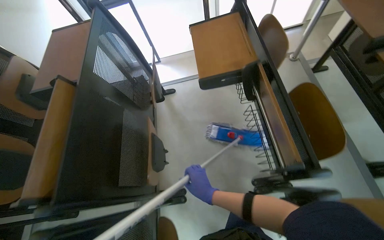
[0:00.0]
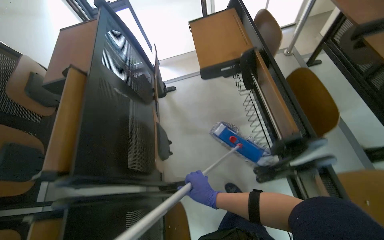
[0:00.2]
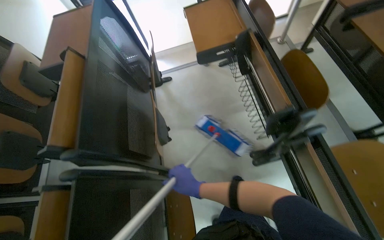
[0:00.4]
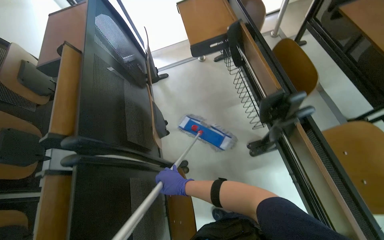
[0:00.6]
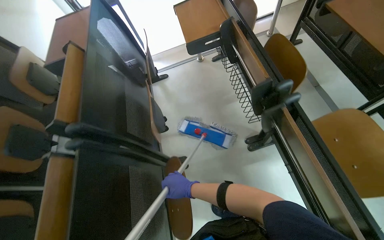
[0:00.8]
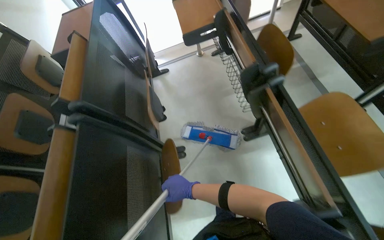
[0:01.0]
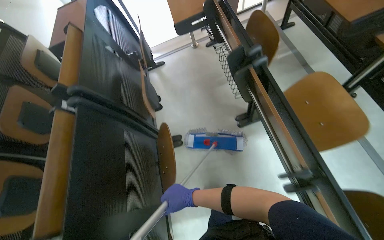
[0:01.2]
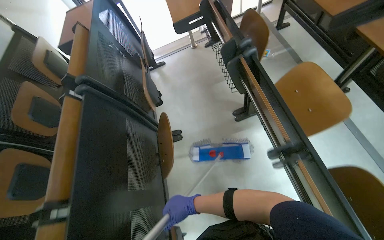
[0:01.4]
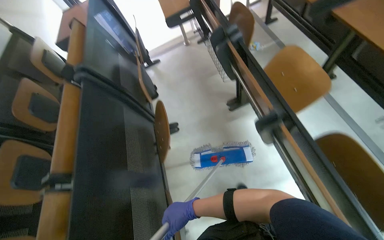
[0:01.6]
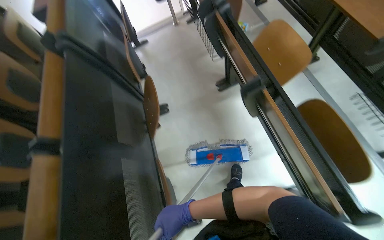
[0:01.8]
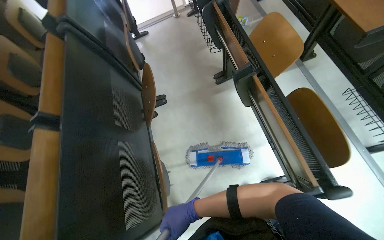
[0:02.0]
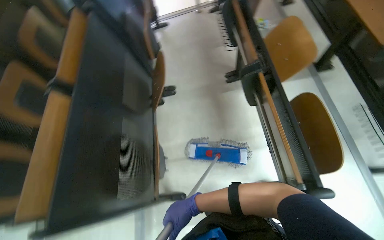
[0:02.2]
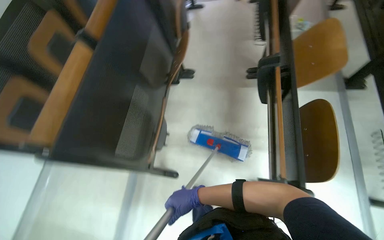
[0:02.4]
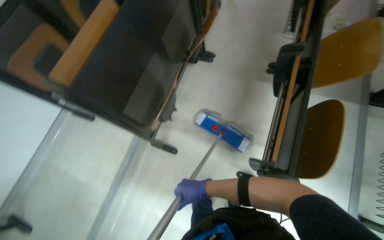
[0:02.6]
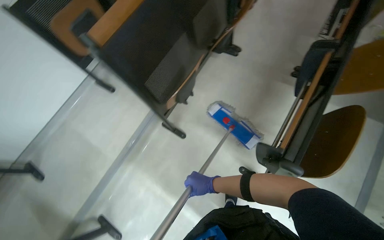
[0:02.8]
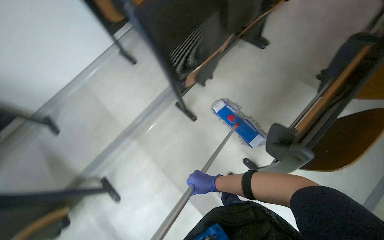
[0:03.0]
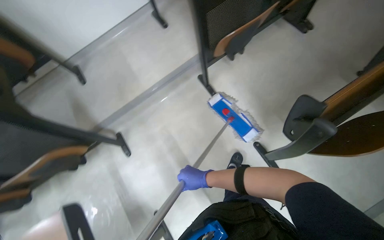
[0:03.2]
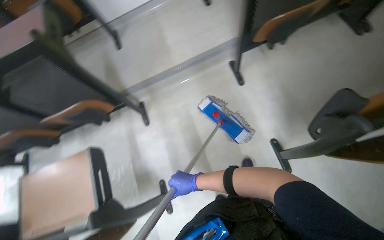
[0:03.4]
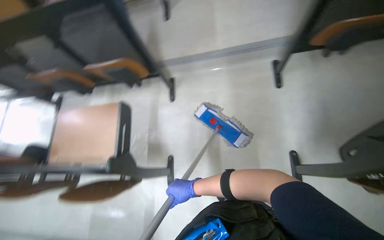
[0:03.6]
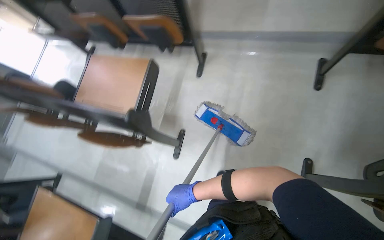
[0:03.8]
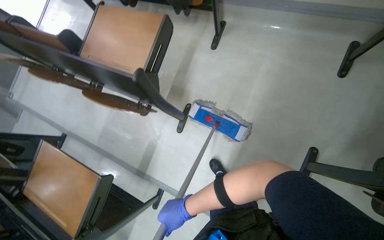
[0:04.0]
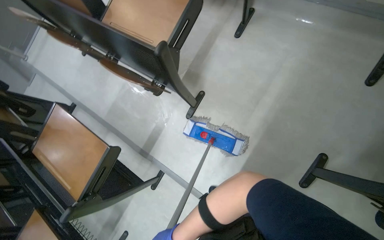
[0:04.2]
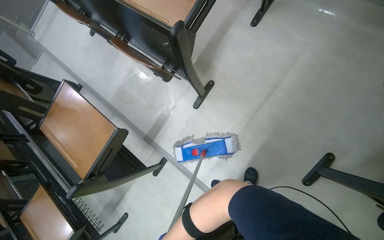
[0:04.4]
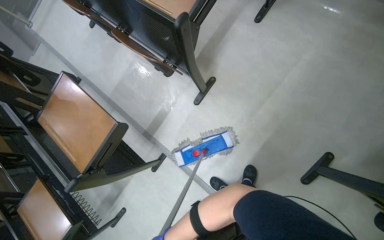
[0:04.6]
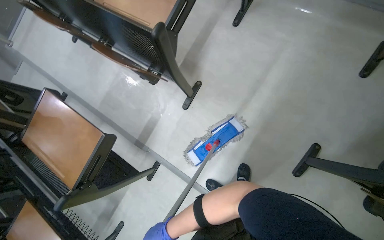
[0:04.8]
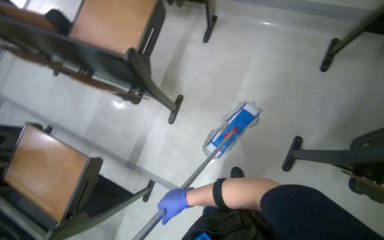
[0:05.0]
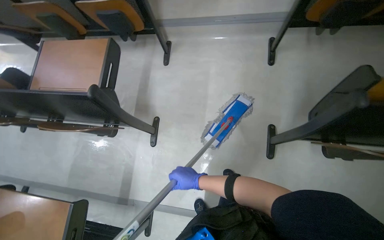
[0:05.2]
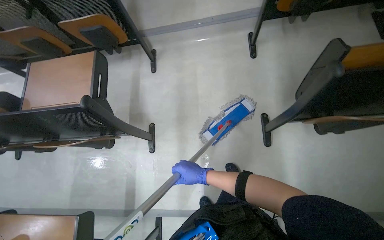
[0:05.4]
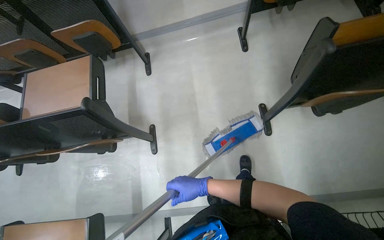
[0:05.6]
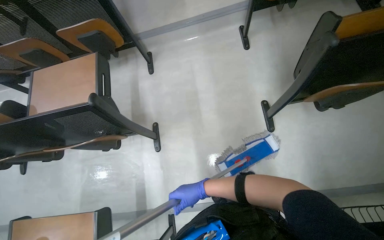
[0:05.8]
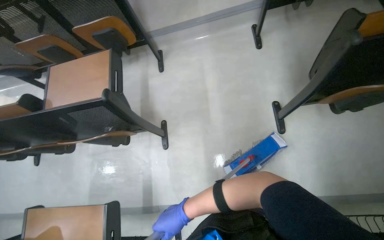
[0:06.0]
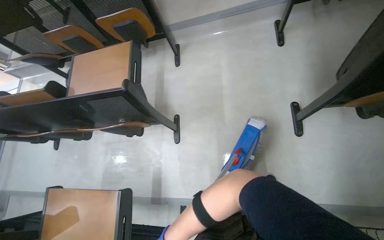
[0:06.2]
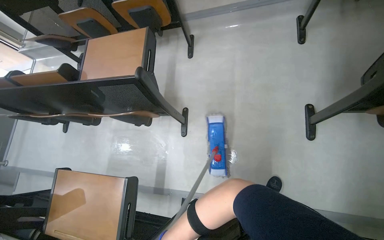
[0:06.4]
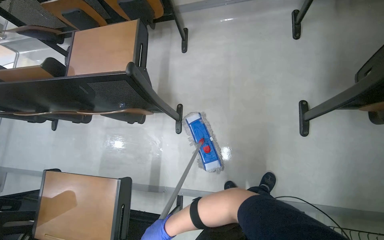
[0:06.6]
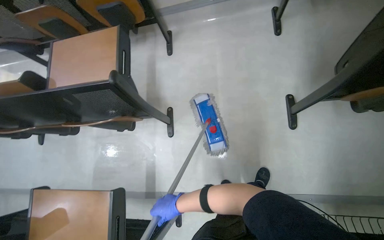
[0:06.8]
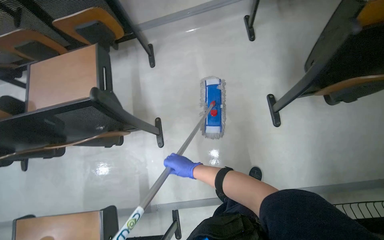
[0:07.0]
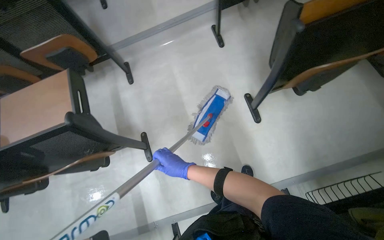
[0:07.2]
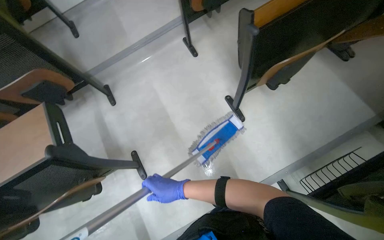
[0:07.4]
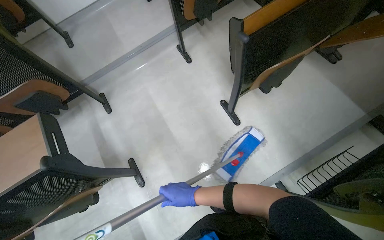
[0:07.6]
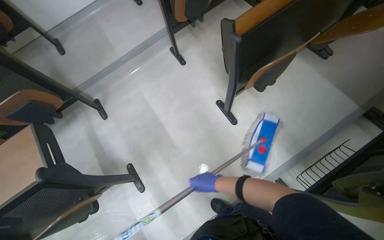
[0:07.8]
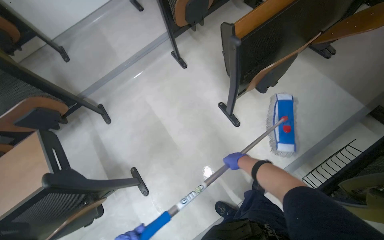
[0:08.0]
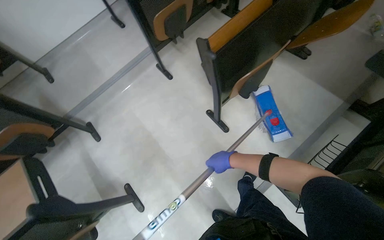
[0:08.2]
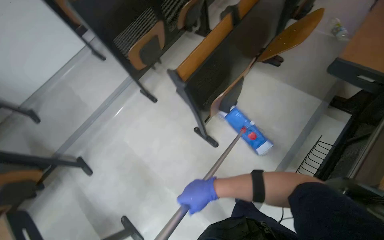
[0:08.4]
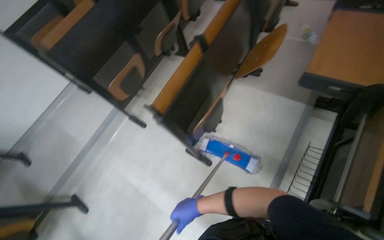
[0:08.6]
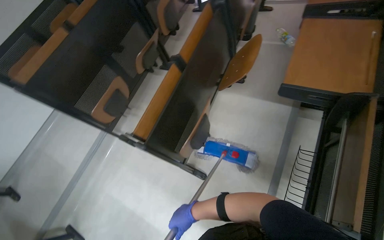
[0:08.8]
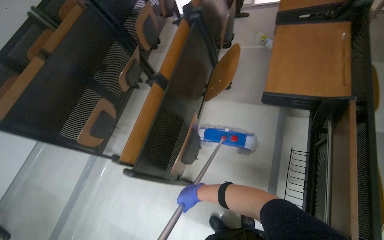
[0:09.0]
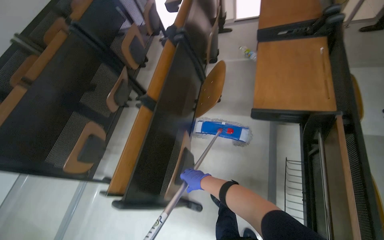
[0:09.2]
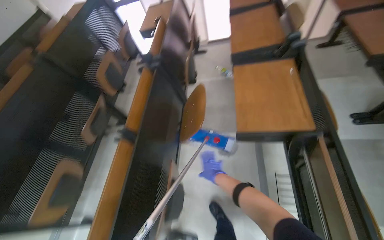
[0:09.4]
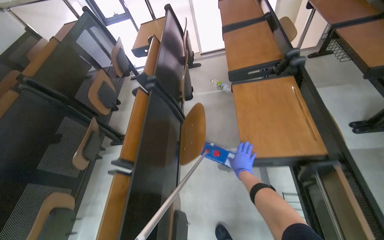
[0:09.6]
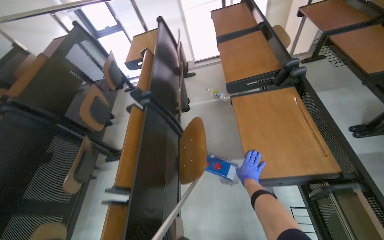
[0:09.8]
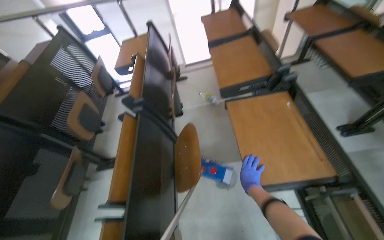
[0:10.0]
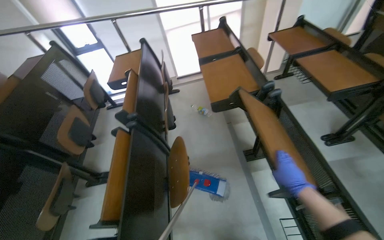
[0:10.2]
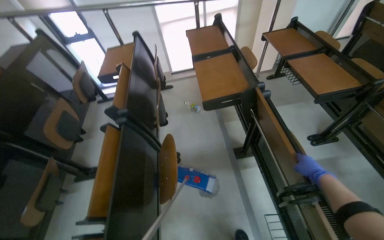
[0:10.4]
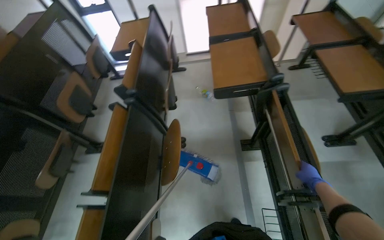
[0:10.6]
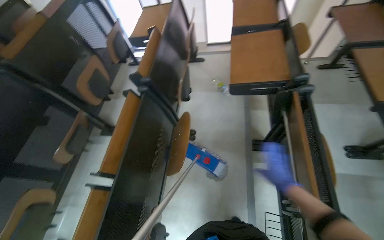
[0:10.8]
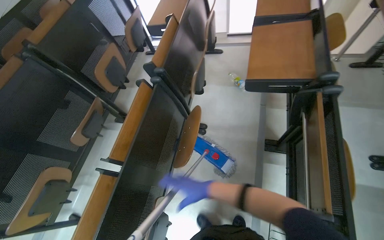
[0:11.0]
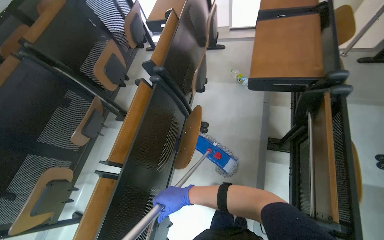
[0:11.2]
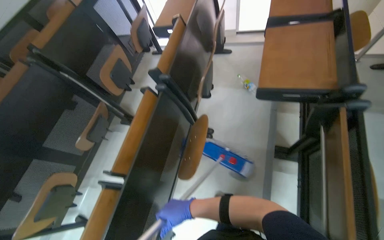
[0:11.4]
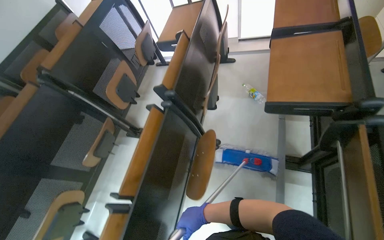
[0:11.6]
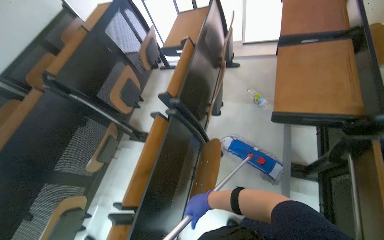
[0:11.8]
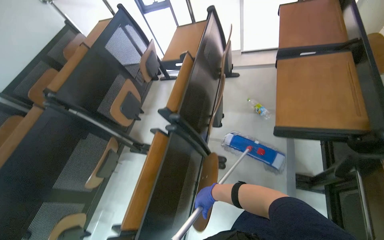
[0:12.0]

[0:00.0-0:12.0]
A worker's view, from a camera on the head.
Job: mopping floor.
The whole recording: Mopping lecture hall floor. The worker mops the floor of the lecture hall.
0:00.0 to 0:01.6: The head travels about 80 cm.
0:01.6 to 0:03.0: The head travels approximately 50 cm. The wearer's head swings about 60 degrees to the left. The view tilts about 20 degrees downward.
0:03.0 to 0:04.4: The wearer looks some 80 degrees further to the left. The view tilts some 35 degrees downward.
0:04.4 to 0:06.0: The wearer looks approximately 15 degrees further upward. Everything in view rotates about 40 degrees counterclockwise.
0:07.6 to 0:09.0: The camera travels approximately 50 cm. The wearer looks about 15 degrees further upward. Everything in view rotates about 40 degrees counterclockwise.
0:09.0 to 0:10.4: The camera travels about 40 cm. The head rotates about 25 degrees to the right. The view tips upward by some 15 degrees.
0:10.4 to 0:12.0: The head rotates some 25 degrees to the left.

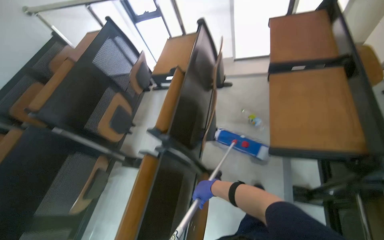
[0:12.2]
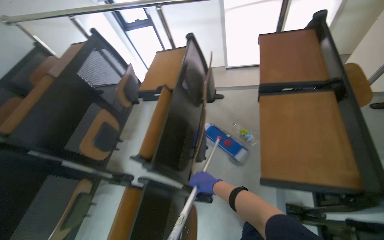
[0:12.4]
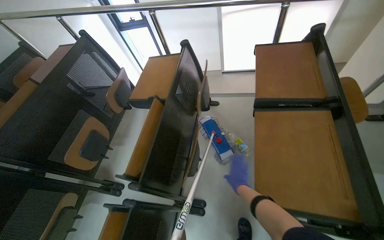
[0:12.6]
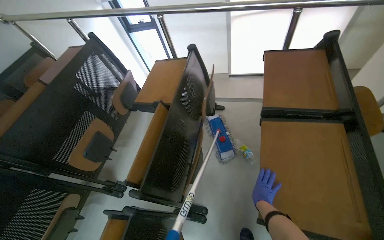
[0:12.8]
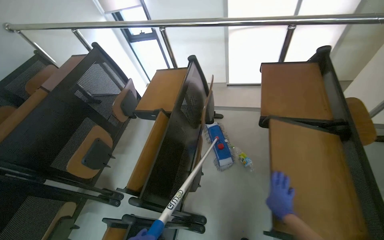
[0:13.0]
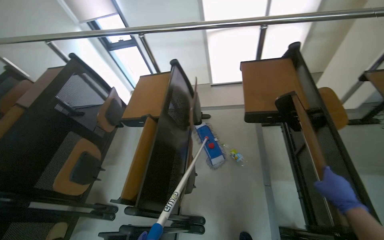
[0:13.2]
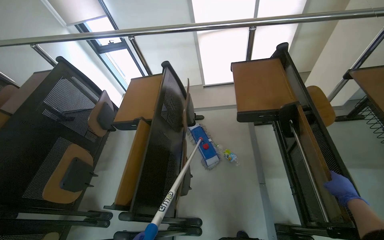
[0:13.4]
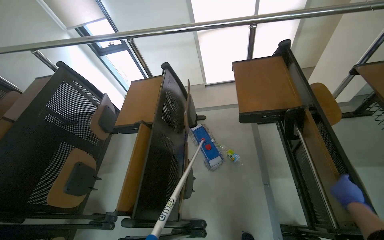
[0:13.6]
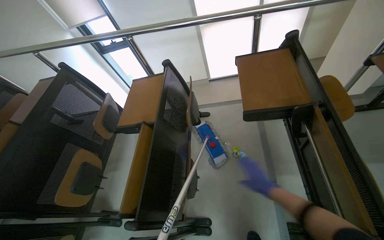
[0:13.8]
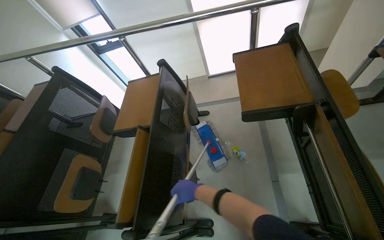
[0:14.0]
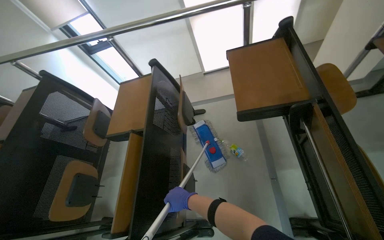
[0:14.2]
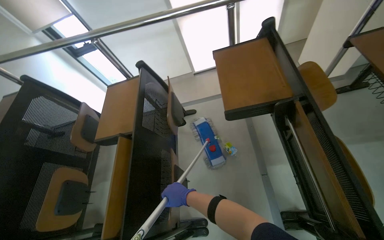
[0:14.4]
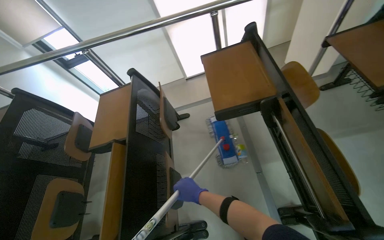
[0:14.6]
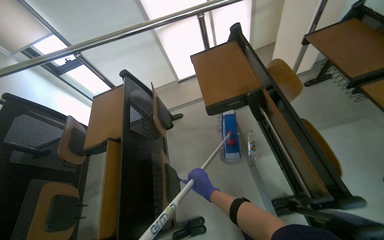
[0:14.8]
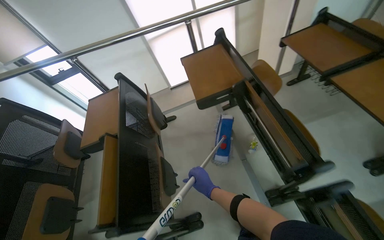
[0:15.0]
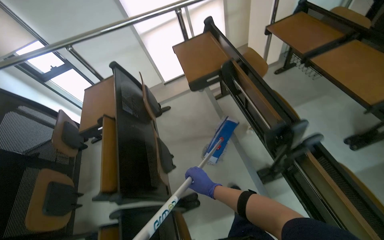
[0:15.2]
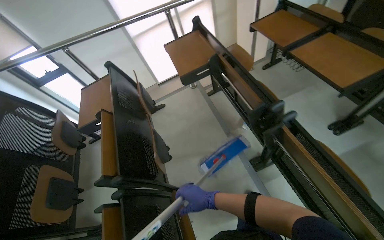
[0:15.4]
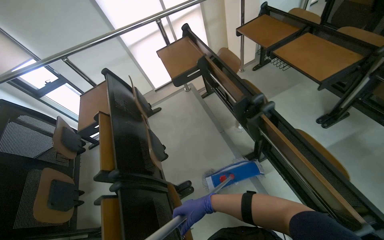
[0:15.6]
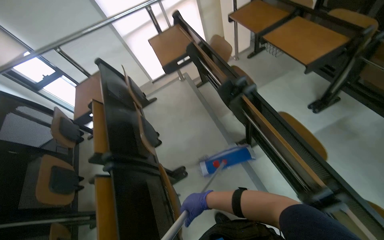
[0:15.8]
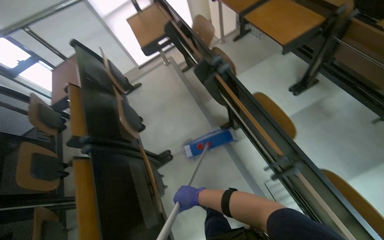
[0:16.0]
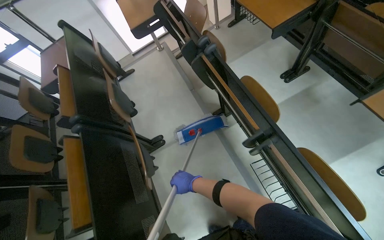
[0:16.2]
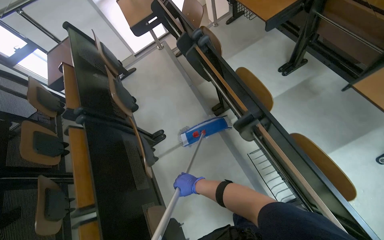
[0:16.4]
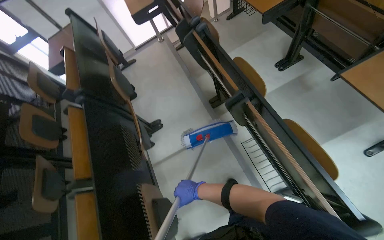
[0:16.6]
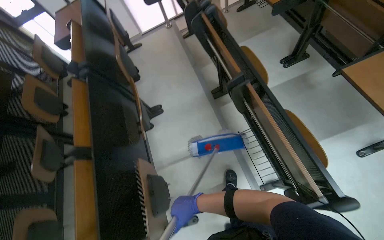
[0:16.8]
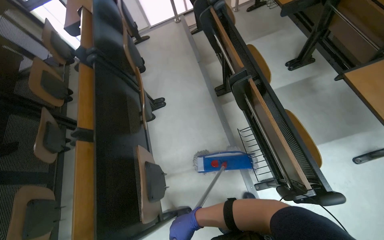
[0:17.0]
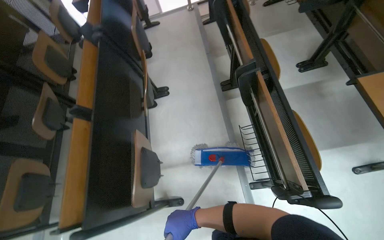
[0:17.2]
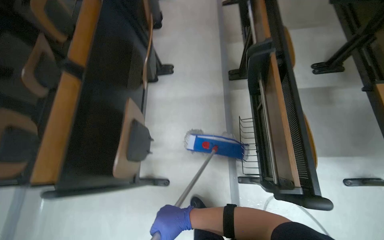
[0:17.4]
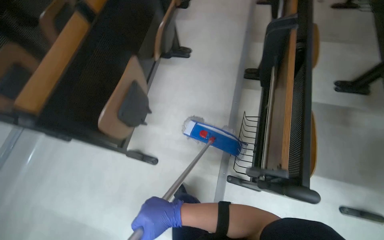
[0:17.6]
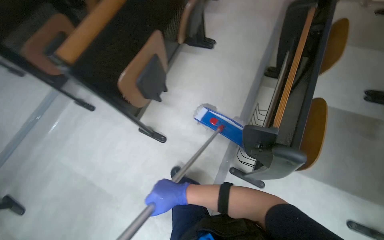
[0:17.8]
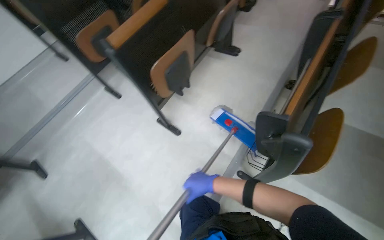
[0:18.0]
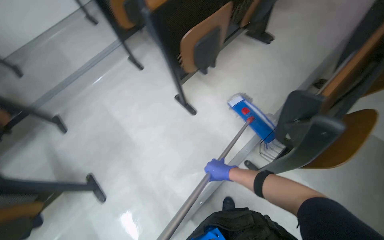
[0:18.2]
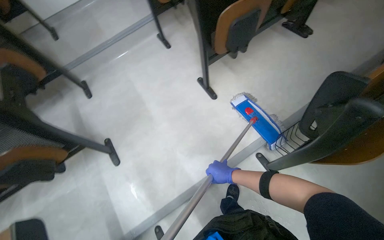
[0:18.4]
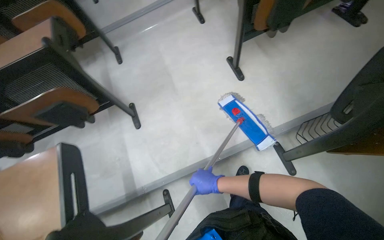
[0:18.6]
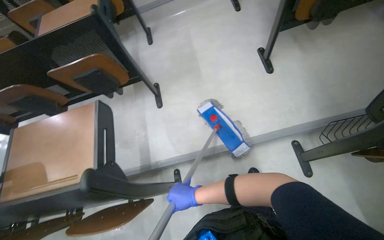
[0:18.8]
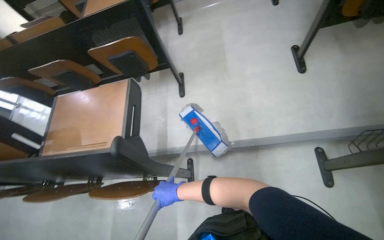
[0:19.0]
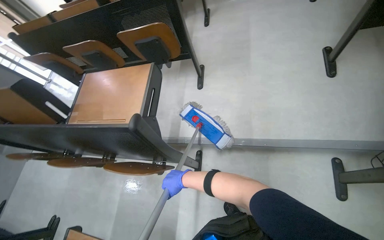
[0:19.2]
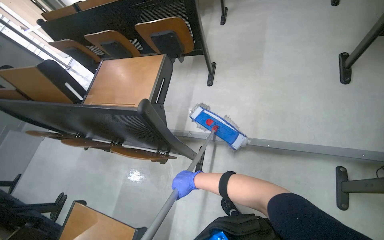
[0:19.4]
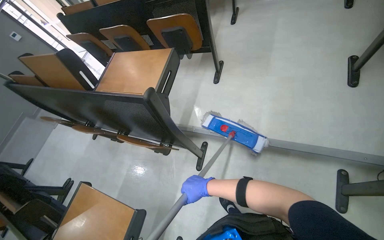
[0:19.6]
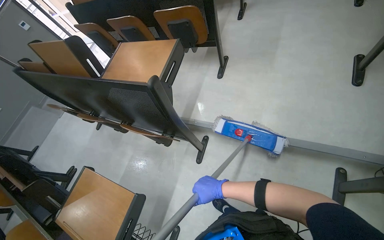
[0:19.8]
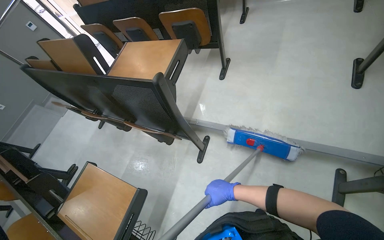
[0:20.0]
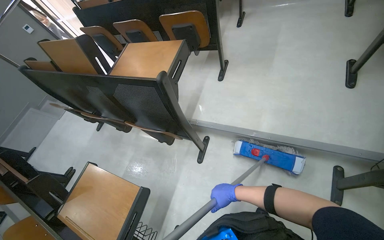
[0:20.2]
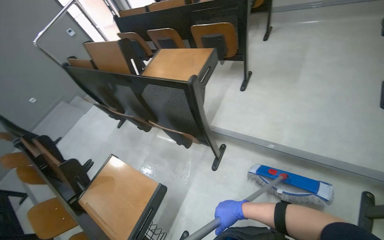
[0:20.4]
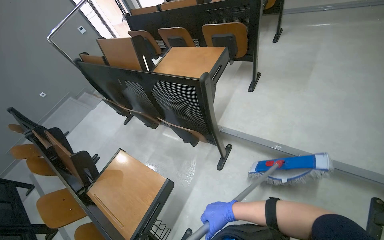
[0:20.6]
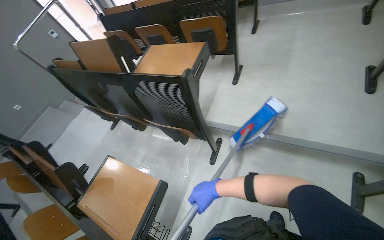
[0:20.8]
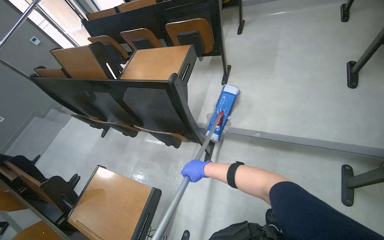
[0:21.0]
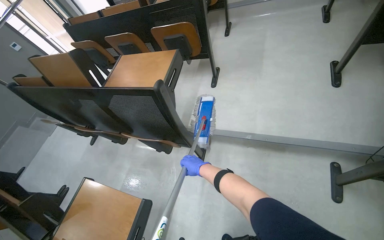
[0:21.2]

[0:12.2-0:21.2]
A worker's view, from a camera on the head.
Job: mopping floor.
The whole recording: Mopping lecture hall floor. The worker mops the floor of the lecture hall.
0:15.2 to 0:16.6: The head travels about 70 cm.
0:16.6 to 0:18.2: The head travels some 60 cm. The head rotates some 70 degrees to the left.
0:18.2 to 0:19.8: The camera travels roughly 50 cm. The head rotates about 65 degrees to the left. The view tips downward by approximately 15 degrees.
0:19.8 to 0:21.2: The right hand is displaced farther from the camera by approximately 10 cm.
